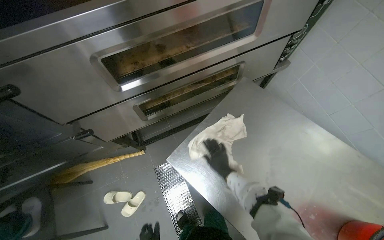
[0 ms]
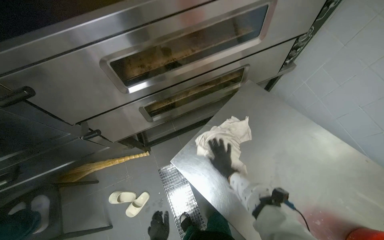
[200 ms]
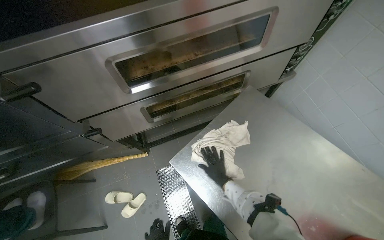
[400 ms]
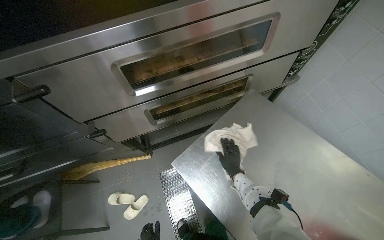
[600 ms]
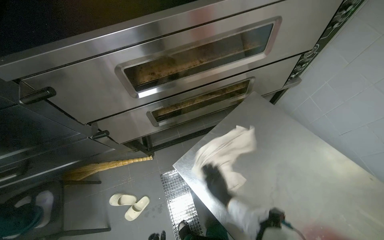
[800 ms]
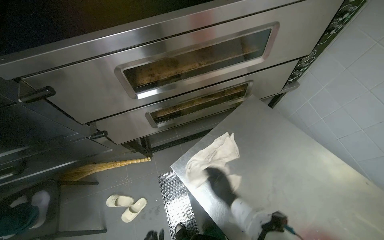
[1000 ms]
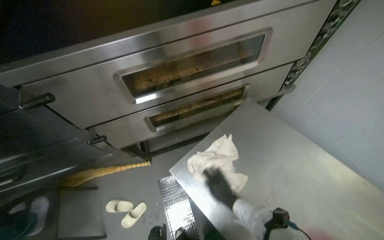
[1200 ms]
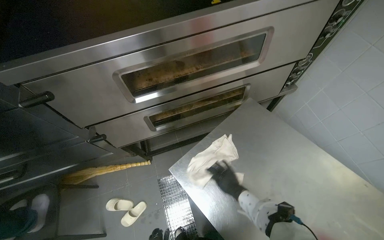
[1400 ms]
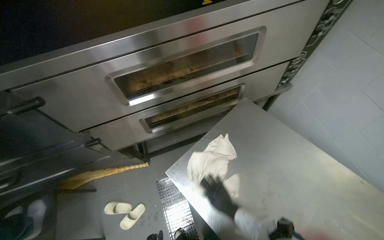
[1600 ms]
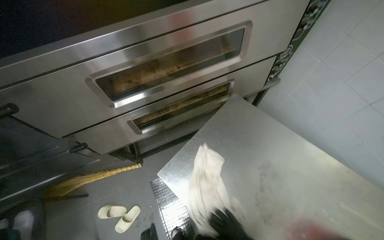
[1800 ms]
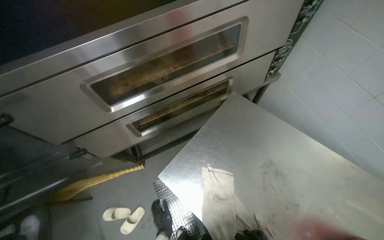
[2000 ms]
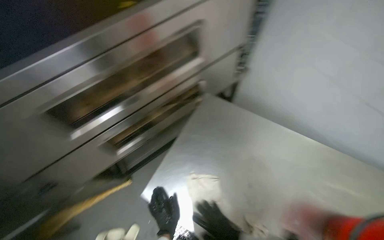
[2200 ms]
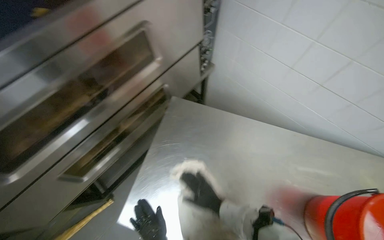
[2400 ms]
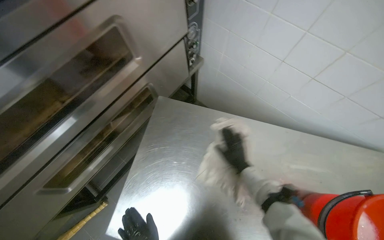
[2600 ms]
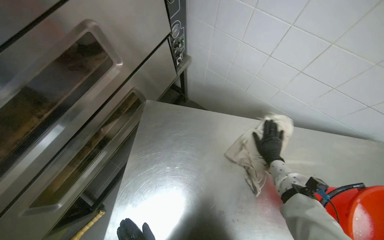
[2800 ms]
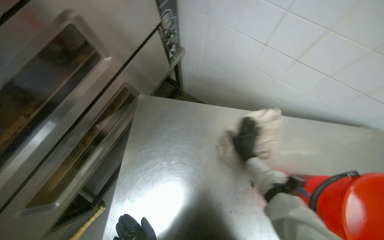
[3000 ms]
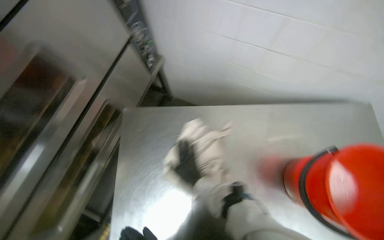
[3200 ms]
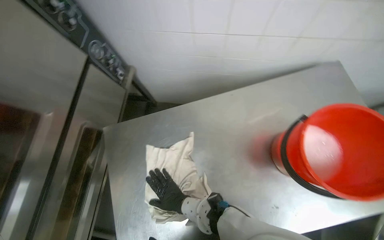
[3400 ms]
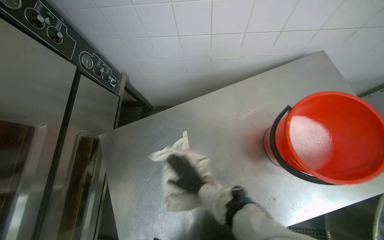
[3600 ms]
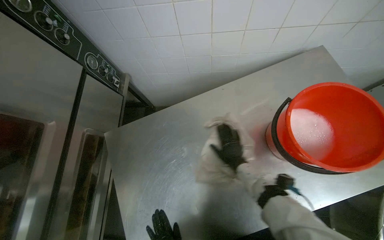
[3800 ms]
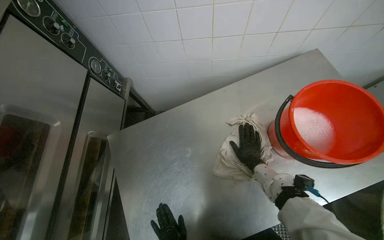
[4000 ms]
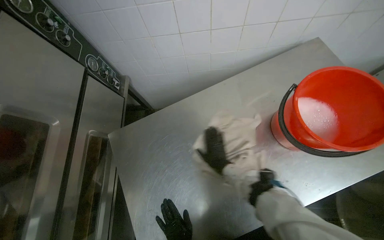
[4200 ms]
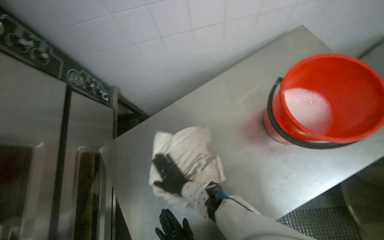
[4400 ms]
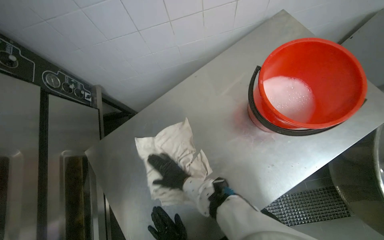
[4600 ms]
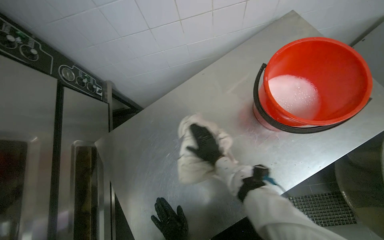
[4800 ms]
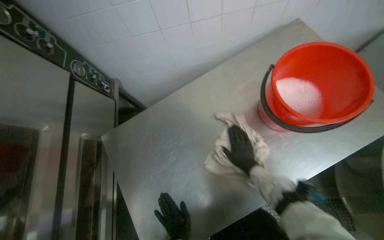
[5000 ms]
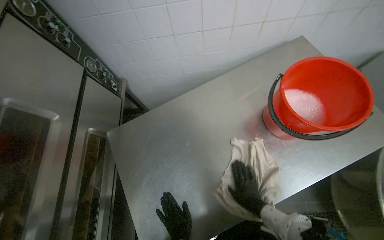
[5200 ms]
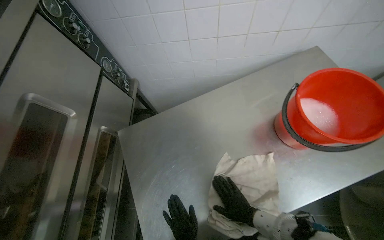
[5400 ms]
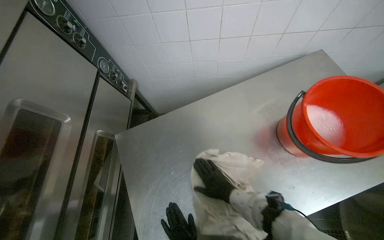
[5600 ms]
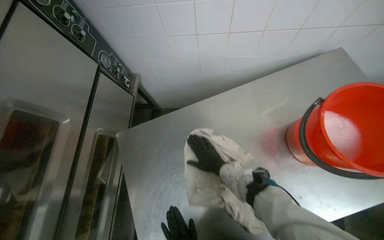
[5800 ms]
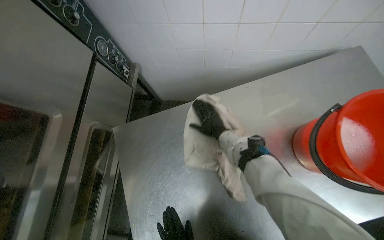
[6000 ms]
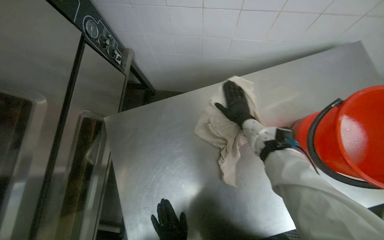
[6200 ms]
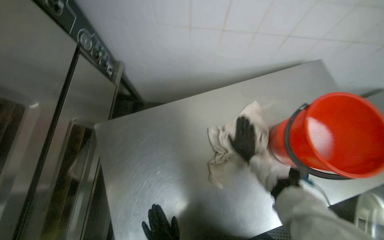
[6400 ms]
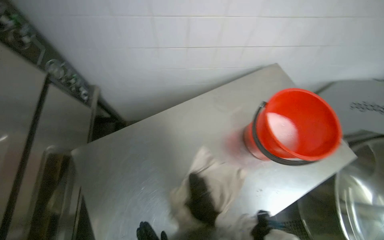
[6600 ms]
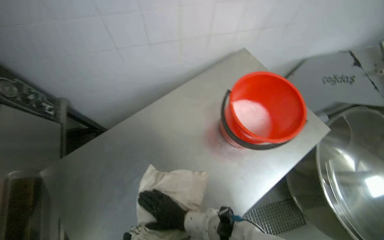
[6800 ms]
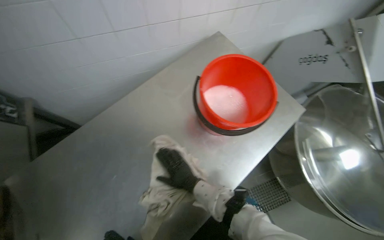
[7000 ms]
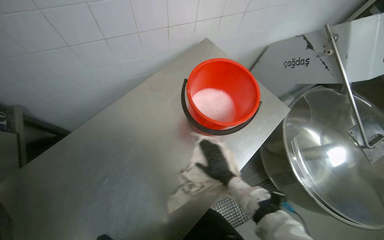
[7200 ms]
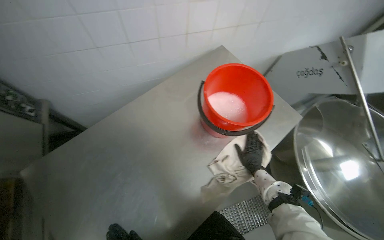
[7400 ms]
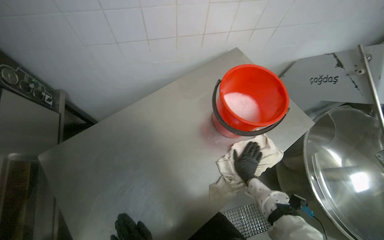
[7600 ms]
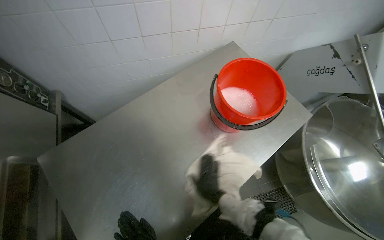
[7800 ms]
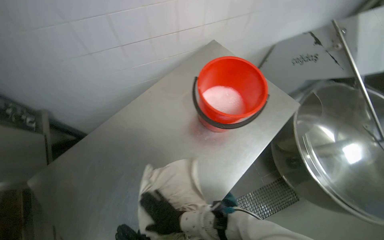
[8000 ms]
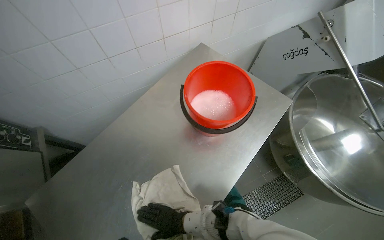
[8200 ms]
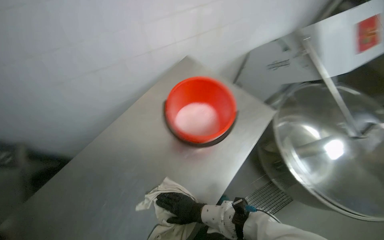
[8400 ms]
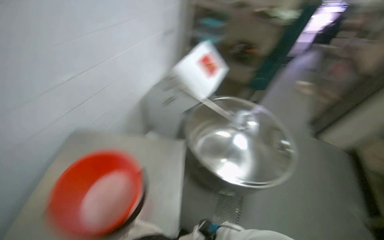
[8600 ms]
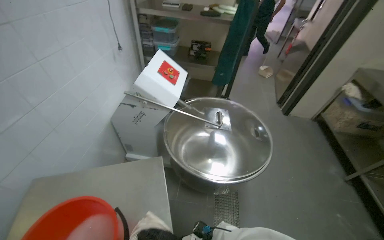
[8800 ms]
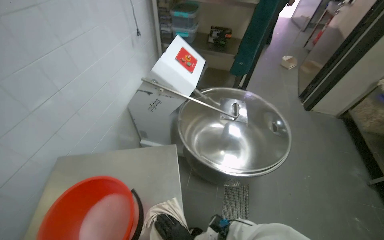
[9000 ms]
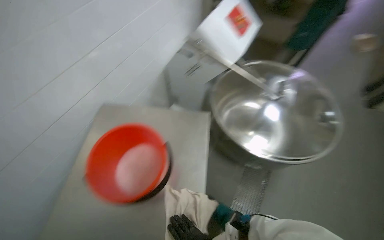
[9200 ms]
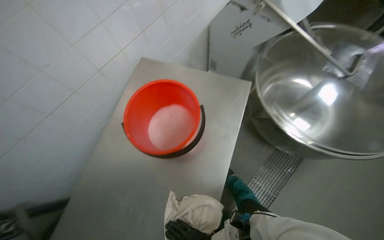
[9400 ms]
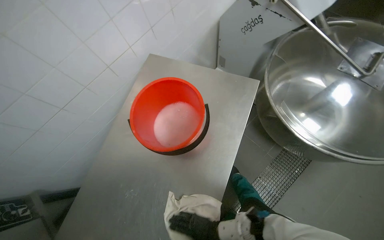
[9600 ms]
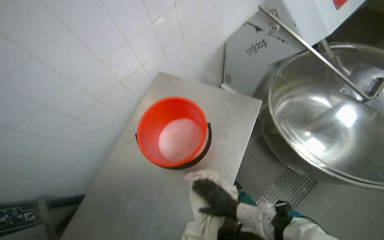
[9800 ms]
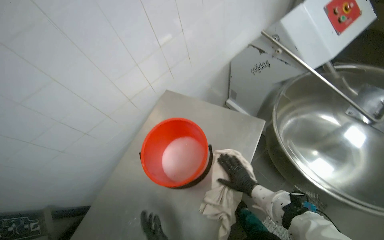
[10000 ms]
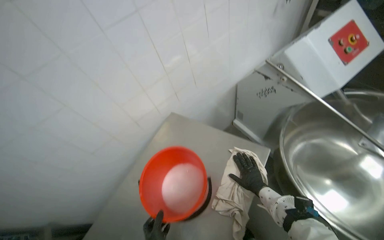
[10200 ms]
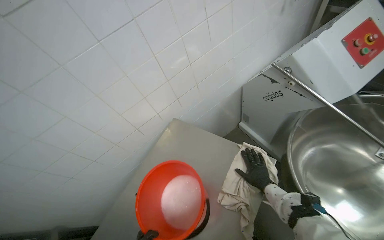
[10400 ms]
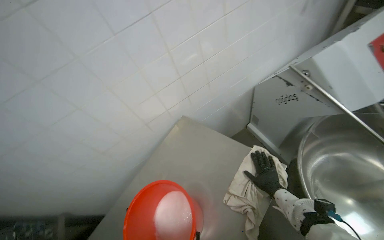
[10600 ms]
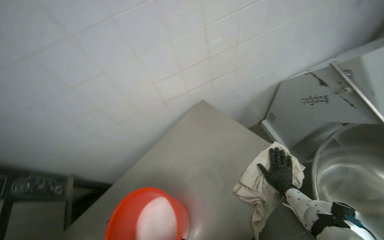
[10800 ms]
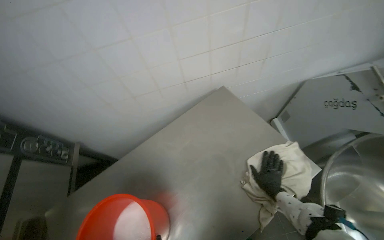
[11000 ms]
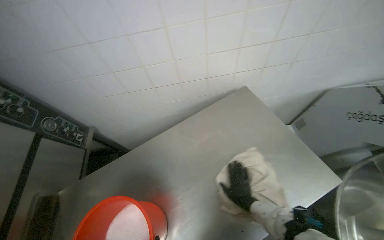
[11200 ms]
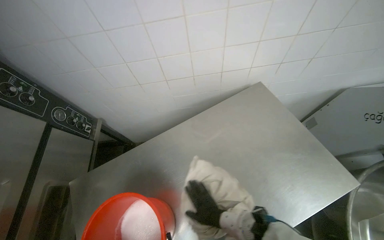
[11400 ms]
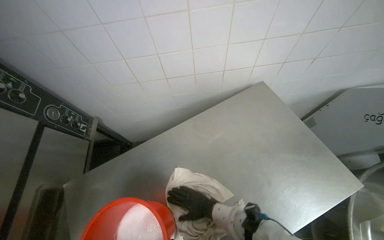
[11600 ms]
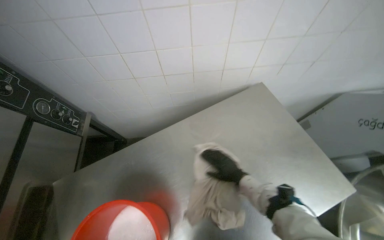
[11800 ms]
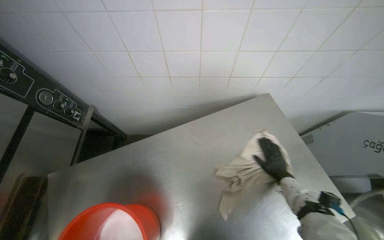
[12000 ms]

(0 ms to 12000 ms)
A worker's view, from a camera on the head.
Job: wiping surfaces.
The whole recording: Cleaning kitchen surfaces. The worker wrings a cloth and wipes down the metal kitchen countertop and oven doors.
3000 ms - 4400 ms: Everything in view rotates some 40 degrees counterclockwise.
4400 ms - 6000 ms: The right hand travels up the picture by approximately 25 cm.
6000 ms - 7600 ms: The head turns to the right by some 25 degrees.
9000 ms - 10400 ms: The head rotates about 45 degrees to the left.
10400 ms - 12000 ms: The wearer looks approximately 15 degrees further downward. Everything in view rotates approximately 40 degrees clockwise.

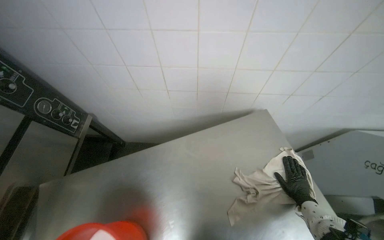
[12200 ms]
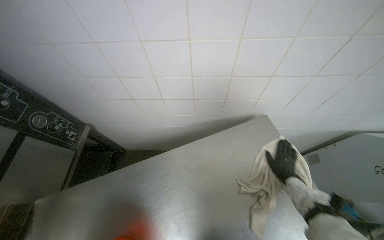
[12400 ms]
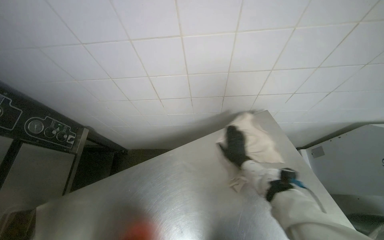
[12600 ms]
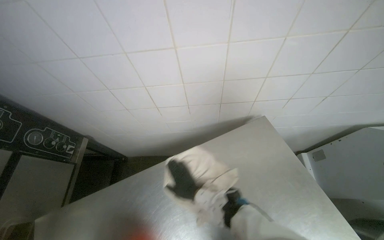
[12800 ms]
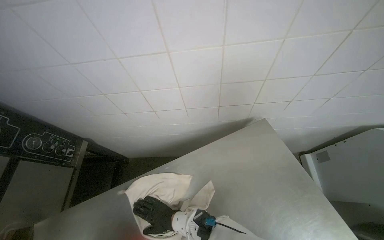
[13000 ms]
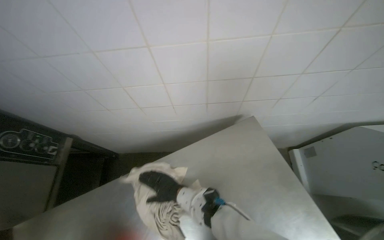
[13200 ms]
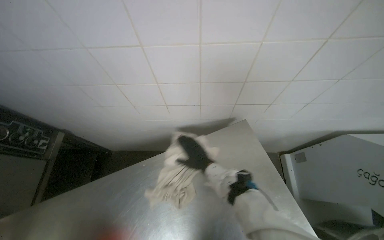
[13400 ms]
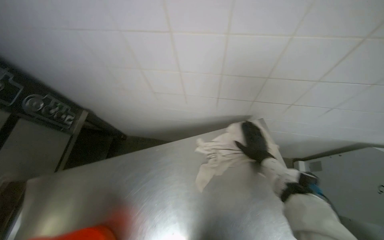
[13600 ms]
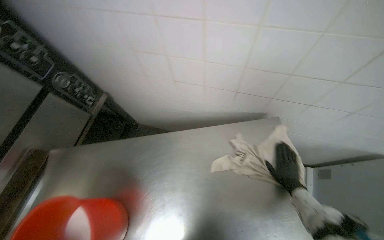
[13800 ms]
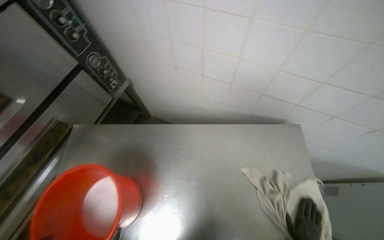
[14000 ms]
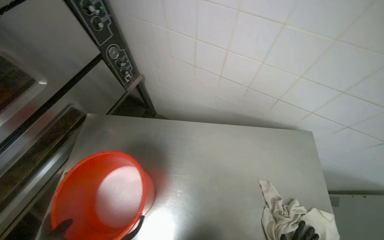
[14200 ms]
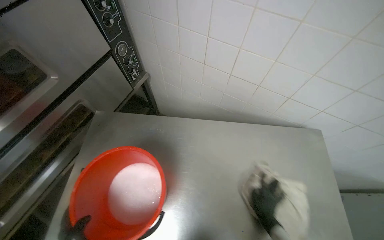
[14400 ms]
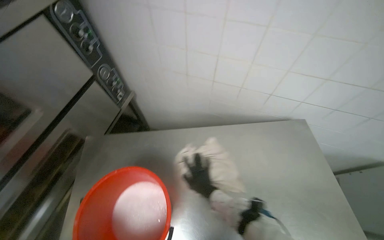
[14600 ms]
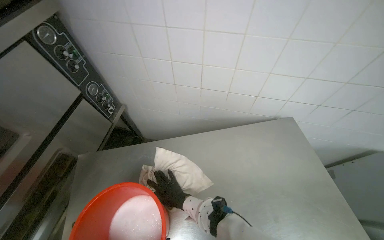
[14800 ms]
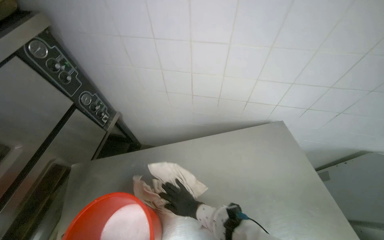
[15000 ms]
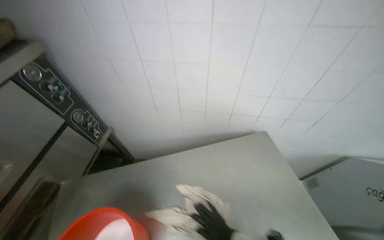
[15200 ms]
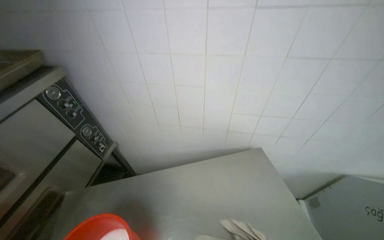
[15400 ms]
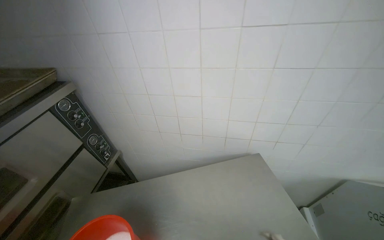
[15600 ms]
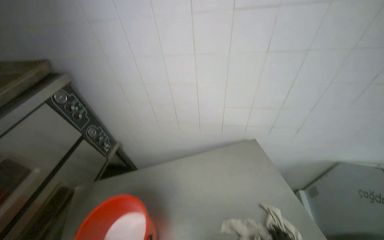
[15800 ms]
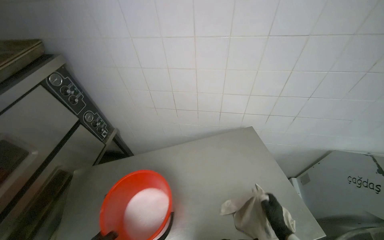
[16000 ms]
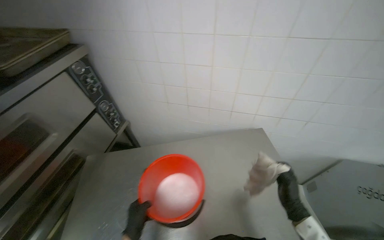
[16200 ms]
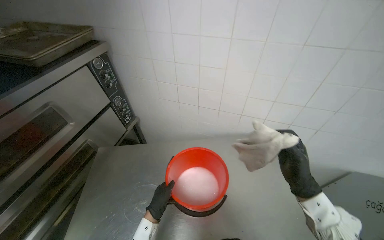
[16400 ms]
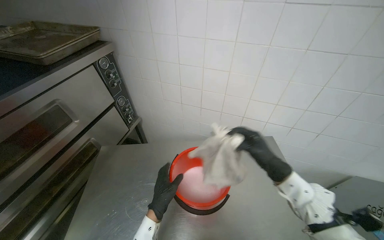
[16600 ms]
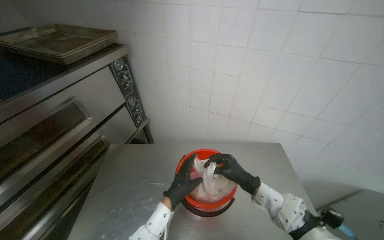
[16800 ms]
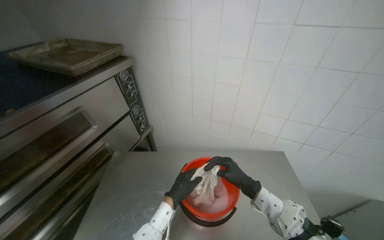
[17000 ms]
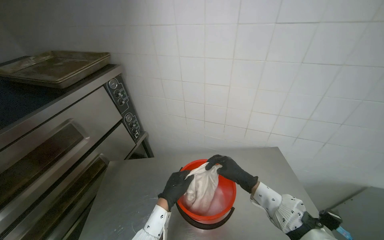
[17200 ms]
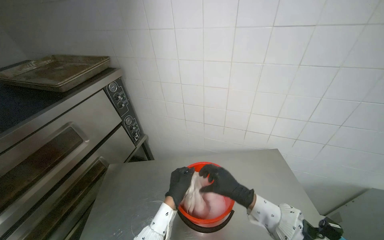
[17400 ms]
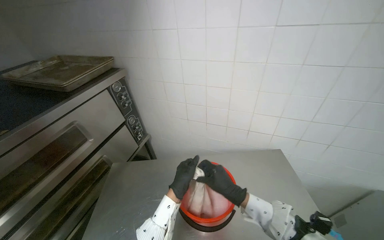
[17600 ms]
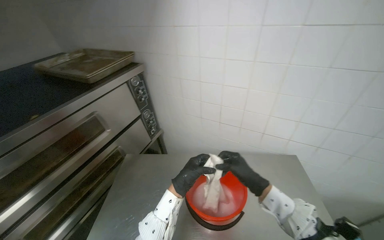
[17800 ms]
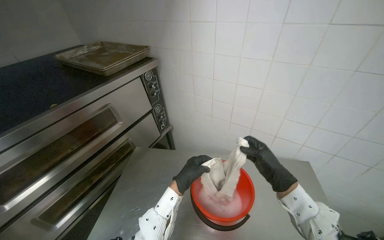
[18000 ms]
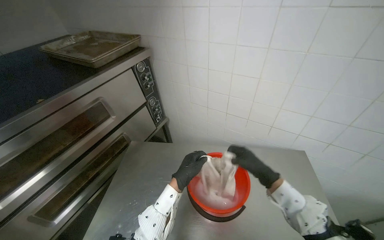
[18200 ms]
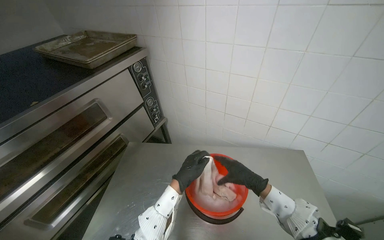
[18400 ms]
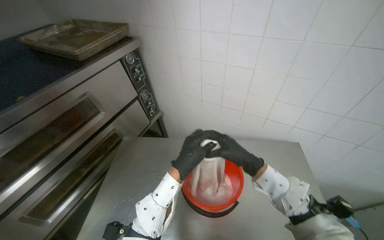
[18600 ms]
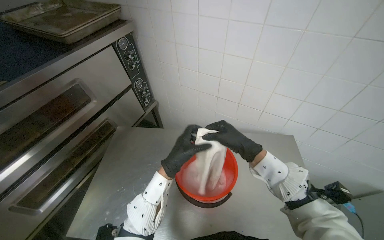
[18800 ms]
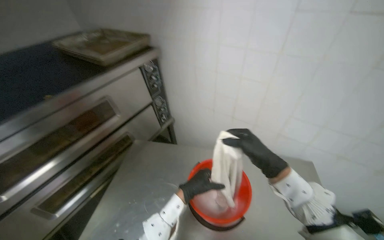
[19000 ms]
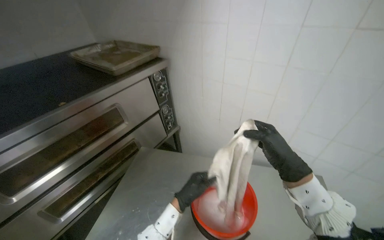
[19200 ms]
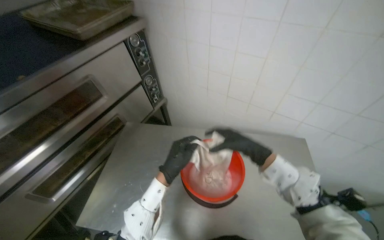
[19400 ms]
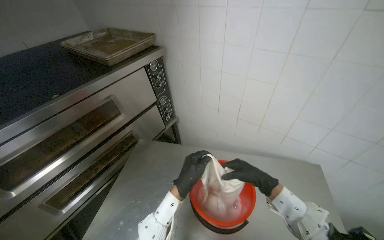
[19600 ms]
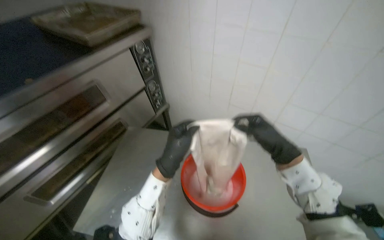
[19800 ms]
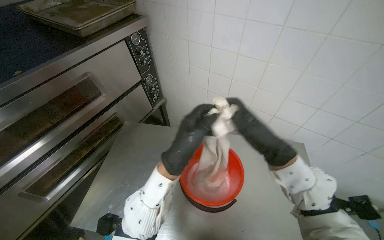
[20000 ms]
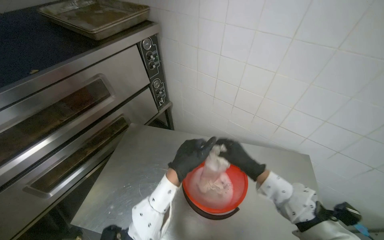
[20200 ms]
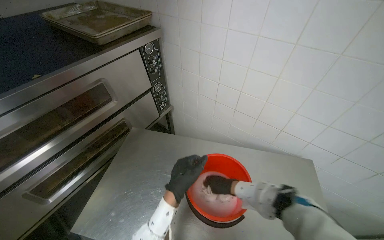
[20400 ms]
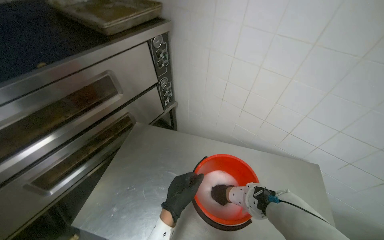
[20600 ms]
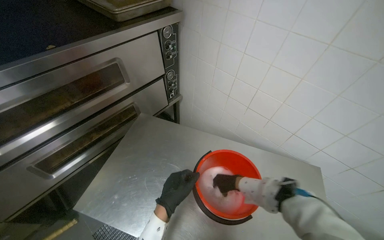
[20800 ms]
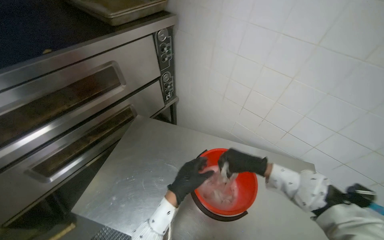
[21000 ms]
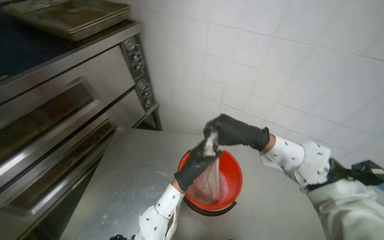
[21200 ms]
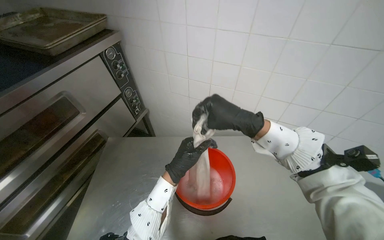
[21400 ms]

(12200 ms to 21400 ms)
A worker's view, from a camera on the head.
Job: wiping surfaces.
The whole recording: Cleaning kitchen surfaces. The worker wrings a cloth and wipes down the metal kitchen countertop and oven doors.
13800 ms - 15200 ms: The camera pitches upward, by some 15 degrees.
18400 ms - 19800 ms: The right hand moves up and down the picture over approximately 15 cm, changing direction 2 times.
19800 ms - 21400 ms: The left hand heads farther from the camera, covering roughly 10 cm, and moves some 15 cm down the picture and comes back, while the right hand goes down the picture and returns, some 15 cm each way.
